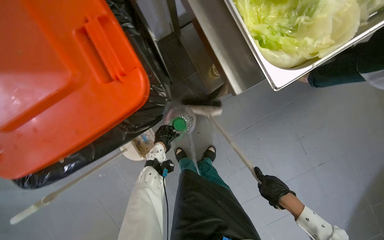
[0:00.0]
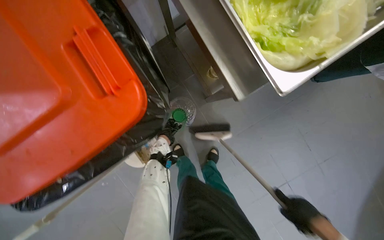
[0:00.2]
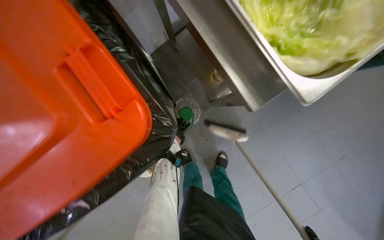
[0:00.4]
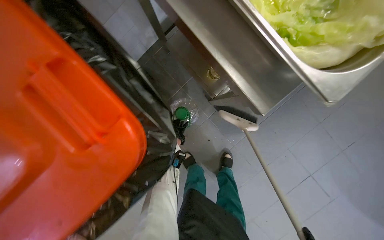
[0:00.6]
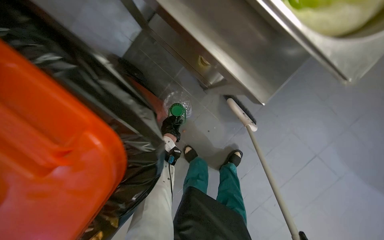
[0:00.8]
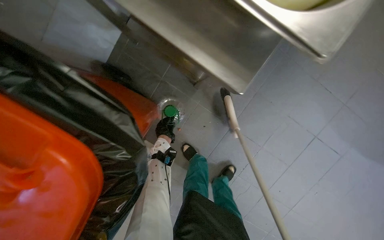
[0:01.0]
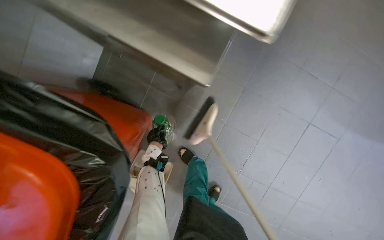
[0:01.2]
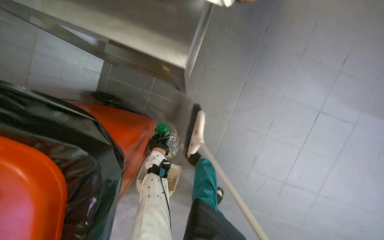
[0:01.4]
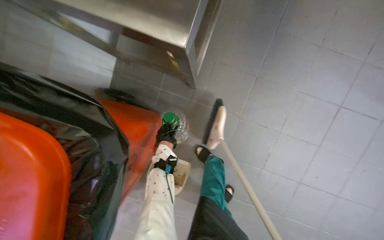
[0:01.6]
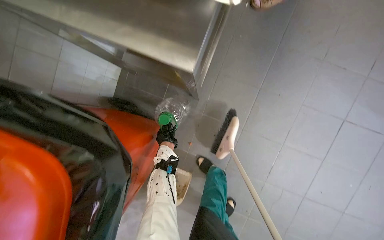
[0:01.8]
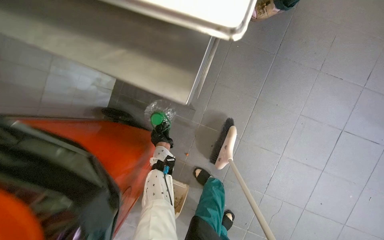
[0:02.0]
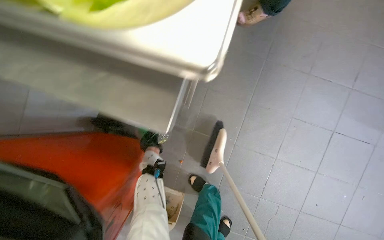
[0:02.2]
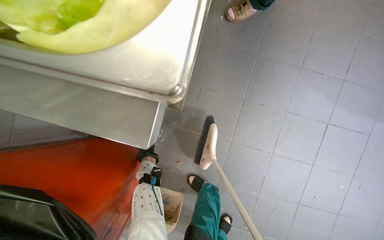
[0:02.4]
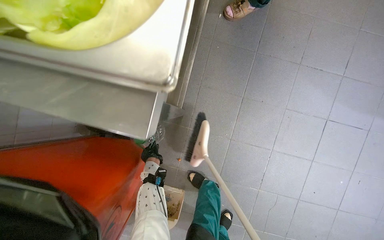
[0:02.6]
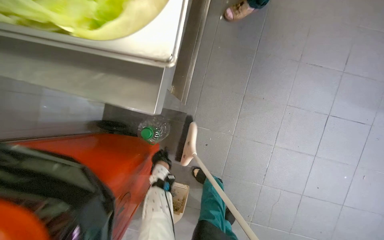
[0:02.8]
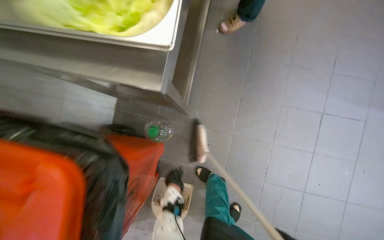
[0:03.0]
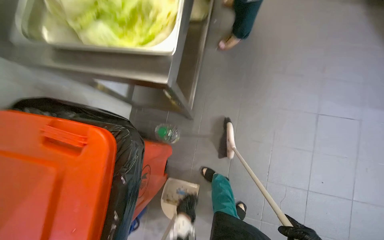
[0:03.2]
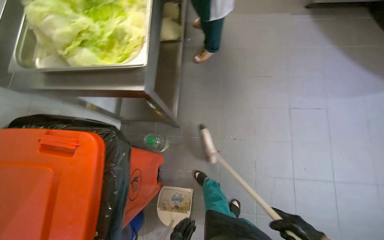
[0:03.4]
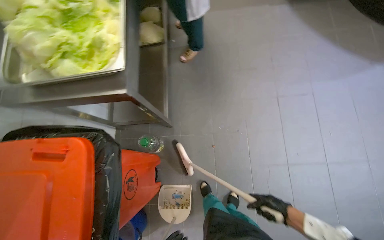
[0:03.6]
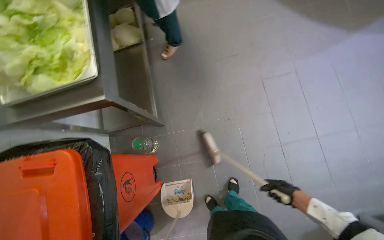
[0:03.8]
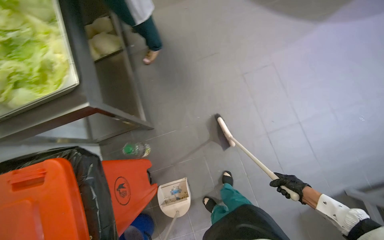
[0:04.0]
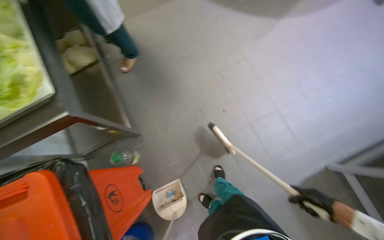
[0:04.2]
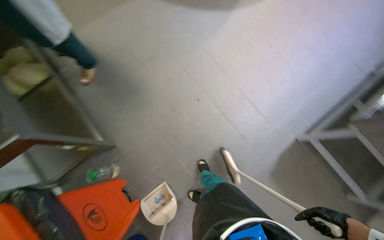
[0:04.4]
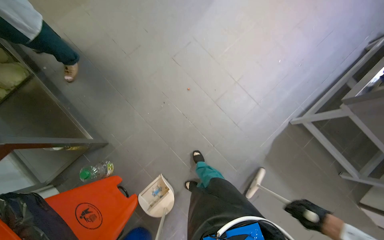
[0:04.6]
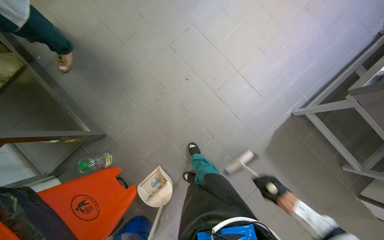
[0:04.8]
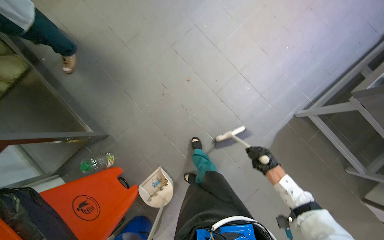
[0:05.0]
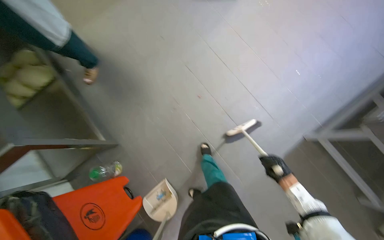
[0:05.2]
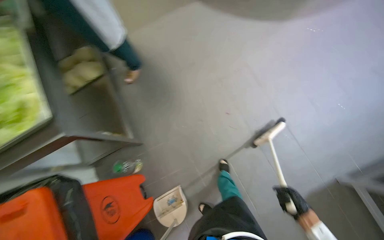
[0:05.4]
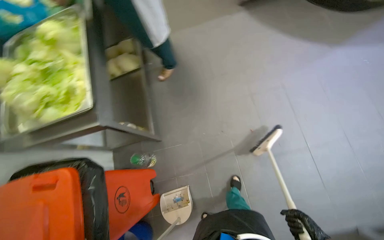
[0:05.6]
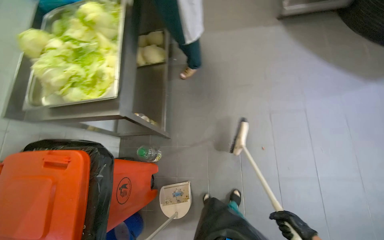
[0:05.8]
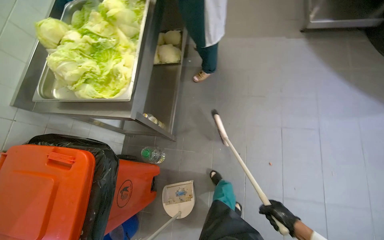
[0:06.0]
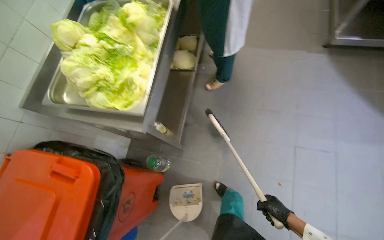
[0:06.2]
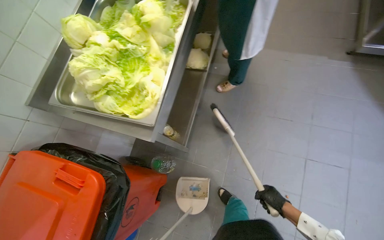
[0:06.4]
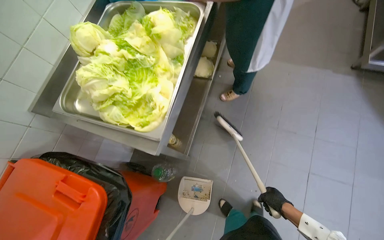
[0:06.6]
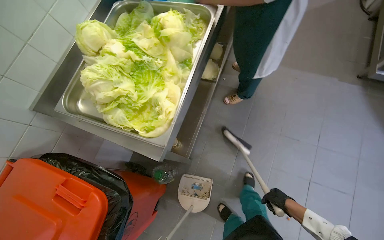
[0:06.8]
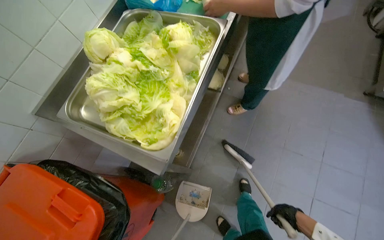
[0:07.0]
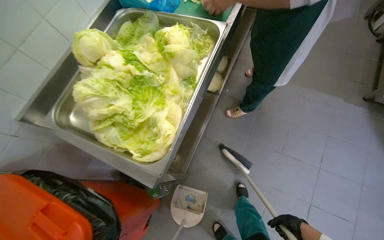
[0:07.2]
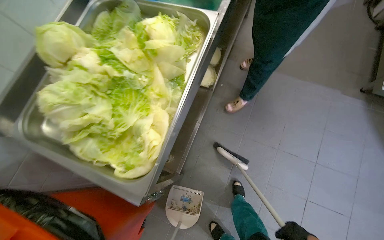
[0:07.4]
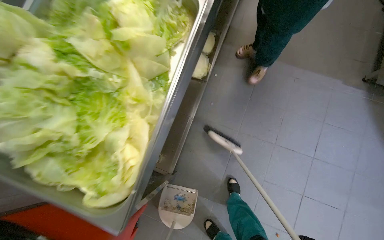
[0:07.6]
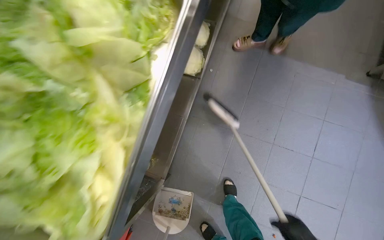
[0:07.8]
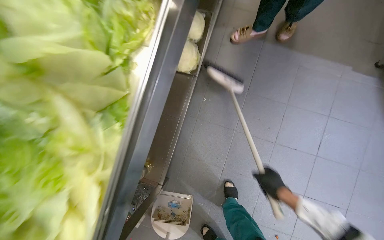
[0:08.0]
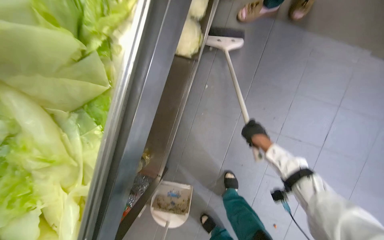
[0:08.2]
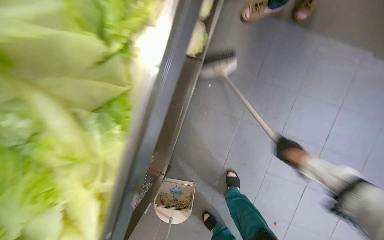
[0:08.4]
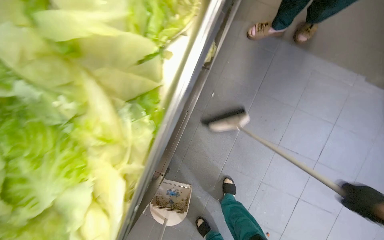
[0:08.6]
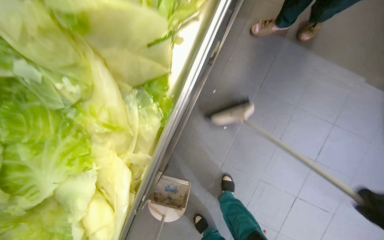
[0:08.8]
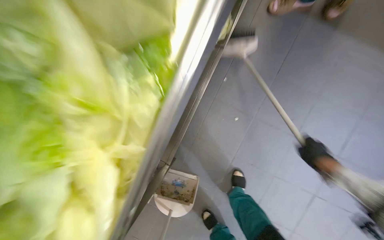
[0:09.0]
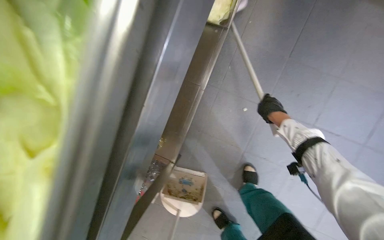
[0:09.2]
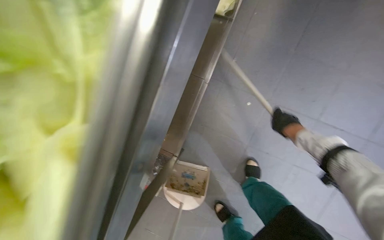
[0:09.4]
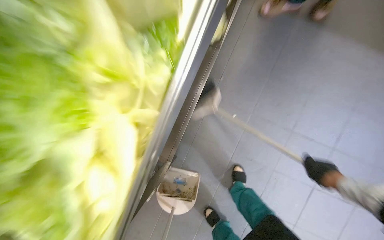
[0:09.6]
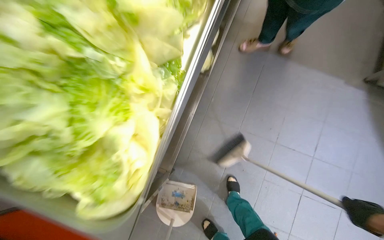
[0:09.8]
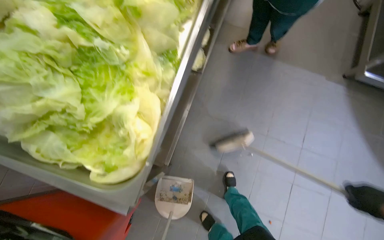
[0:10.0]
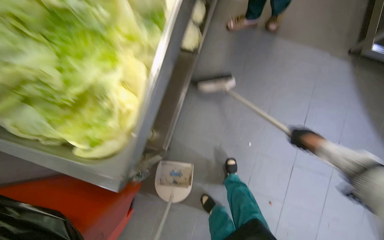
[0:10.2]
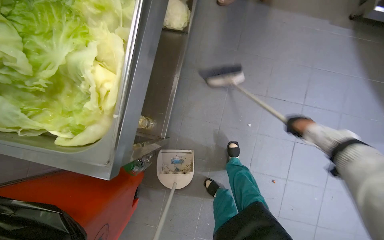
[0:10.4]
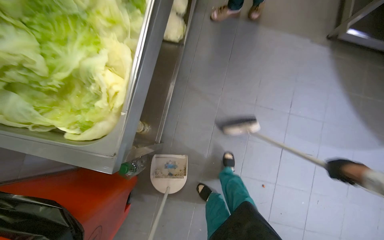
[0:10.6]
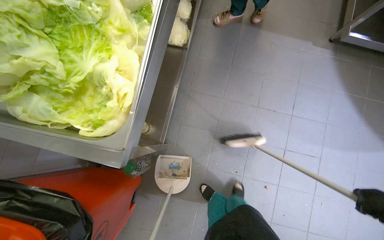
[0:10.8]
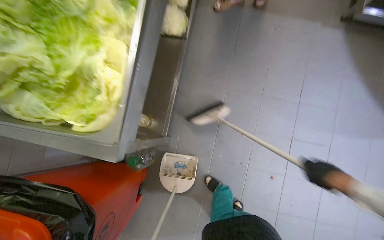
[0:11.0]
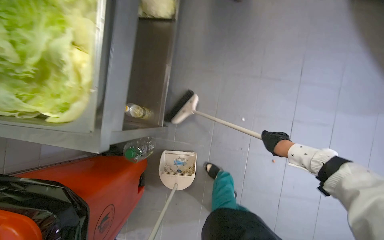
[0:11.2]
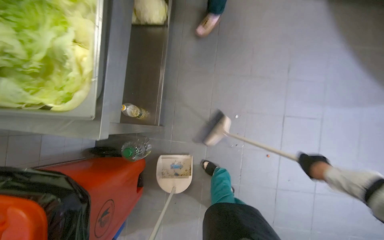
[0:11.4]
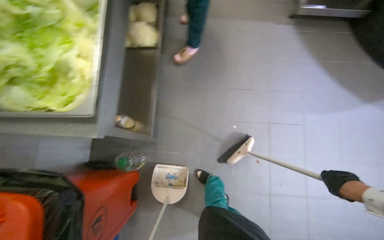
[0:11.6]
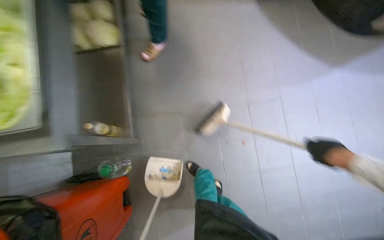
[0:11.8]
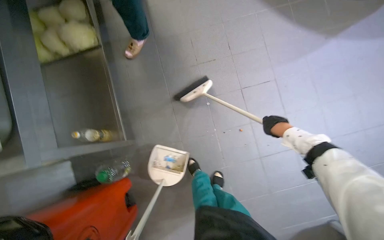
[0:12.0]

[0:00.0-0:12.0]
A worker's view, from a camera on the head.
Job: sweeping floor.
The whole recording: Sweeping kitchen floor. The worker sweeps the kitchen floor with a broom and dustpan, moving chairs to clean underneath them.
0.0 to 1.6 s: Everything in view rotates approximately 40 degrees counterclockwise.
3.0 to 4.4 s: The wearer moves roughly 60 cm. The wearer looks approximately 50 degrees further to the right. The wearer looks about 15 degrees further upward.
4.4 to 6.0 s: The head turns to the left by about 45 degrees.
6.0 to 7.6 s: The camera is carried approximately 60 cm.
7.6 to 9.0 s: The view tilts approximately 15 degrees downward.
10.4 to 12.0 s: The scene rotates counterclockwise by about 25 degrees.

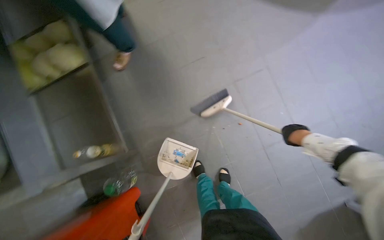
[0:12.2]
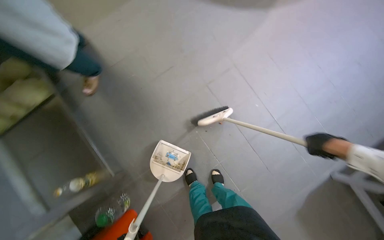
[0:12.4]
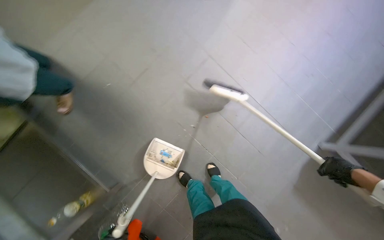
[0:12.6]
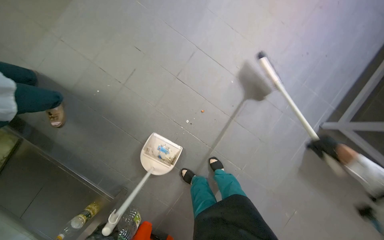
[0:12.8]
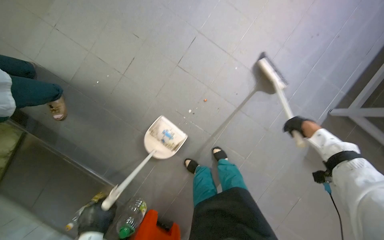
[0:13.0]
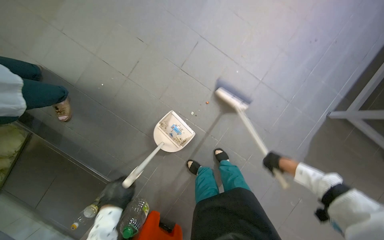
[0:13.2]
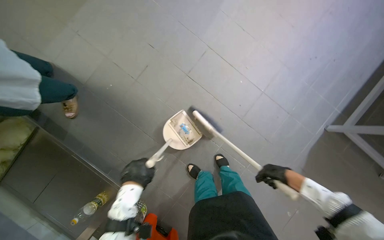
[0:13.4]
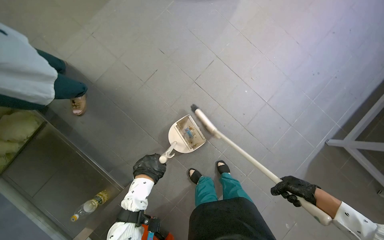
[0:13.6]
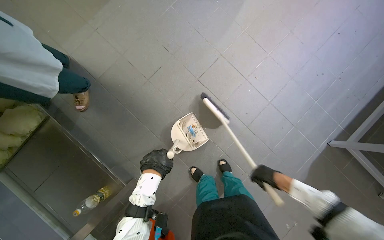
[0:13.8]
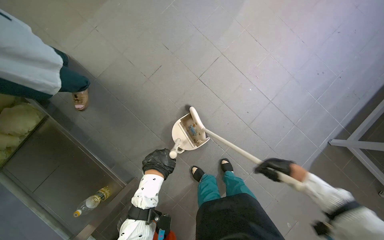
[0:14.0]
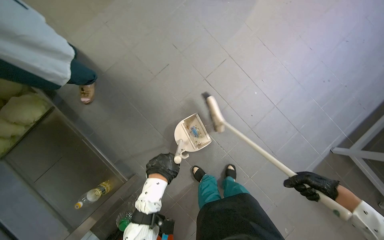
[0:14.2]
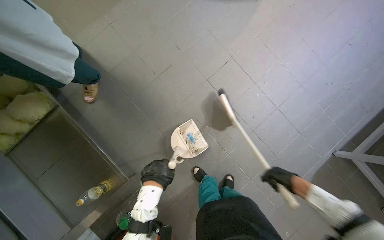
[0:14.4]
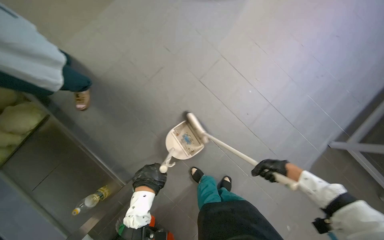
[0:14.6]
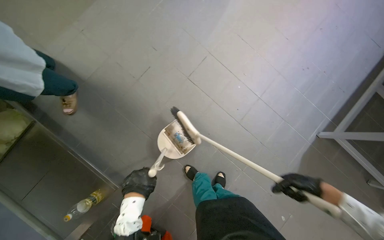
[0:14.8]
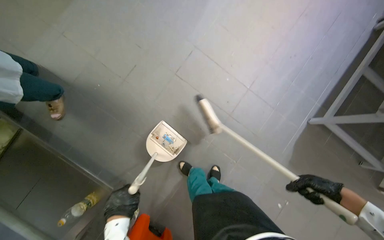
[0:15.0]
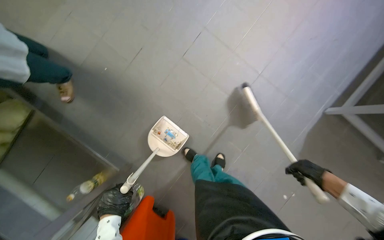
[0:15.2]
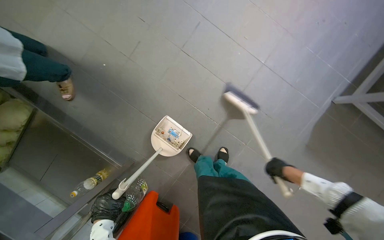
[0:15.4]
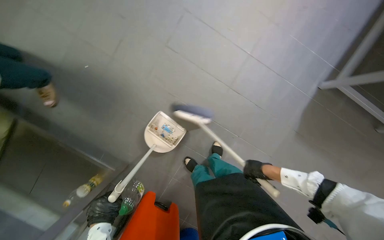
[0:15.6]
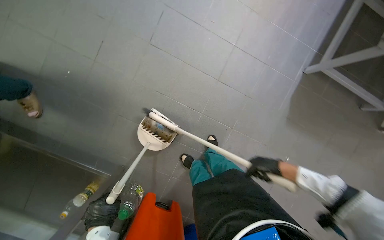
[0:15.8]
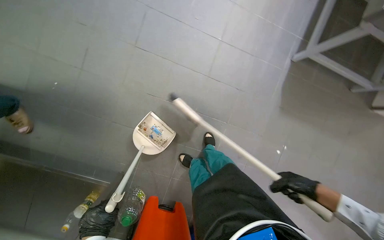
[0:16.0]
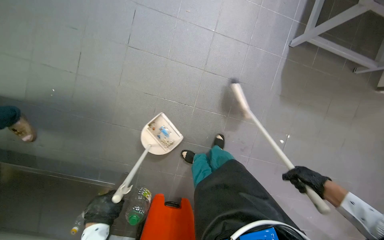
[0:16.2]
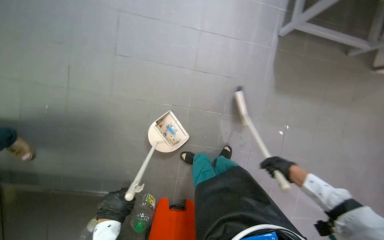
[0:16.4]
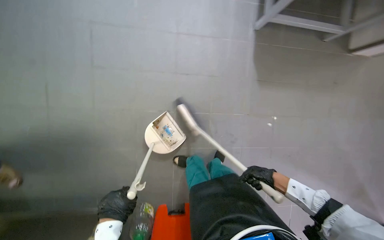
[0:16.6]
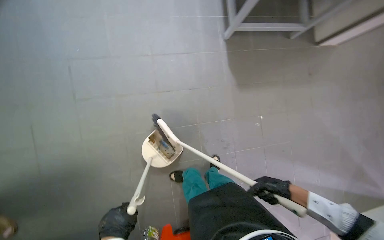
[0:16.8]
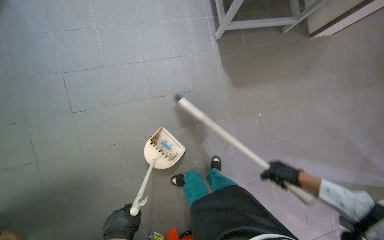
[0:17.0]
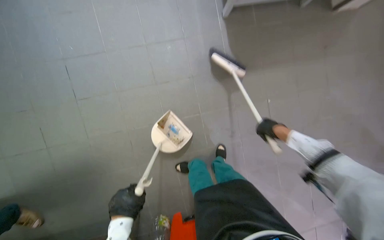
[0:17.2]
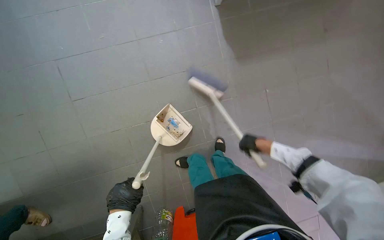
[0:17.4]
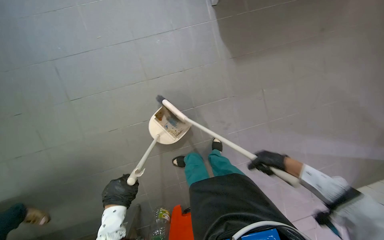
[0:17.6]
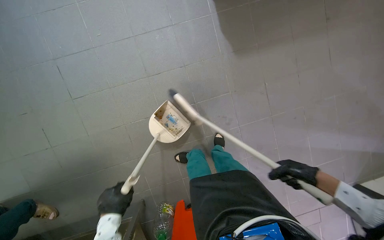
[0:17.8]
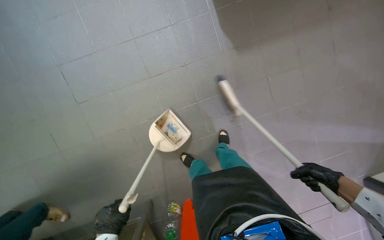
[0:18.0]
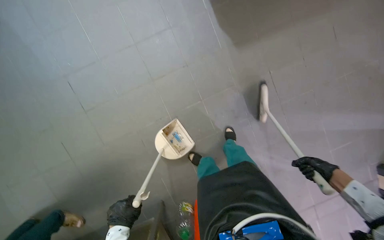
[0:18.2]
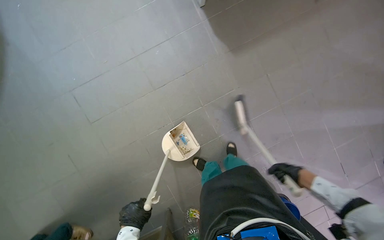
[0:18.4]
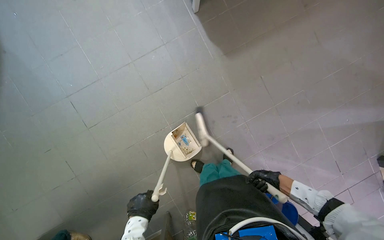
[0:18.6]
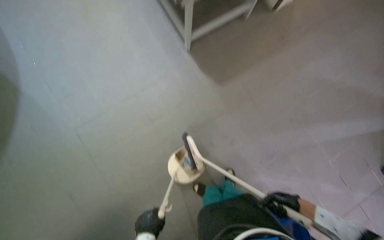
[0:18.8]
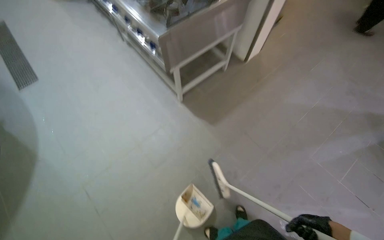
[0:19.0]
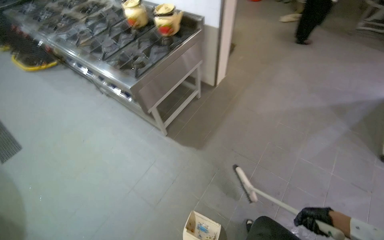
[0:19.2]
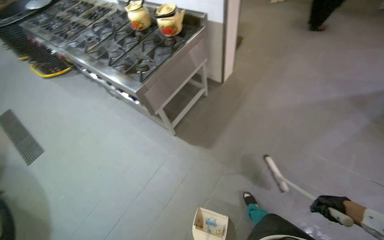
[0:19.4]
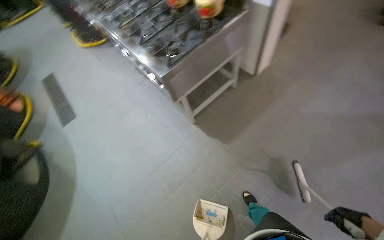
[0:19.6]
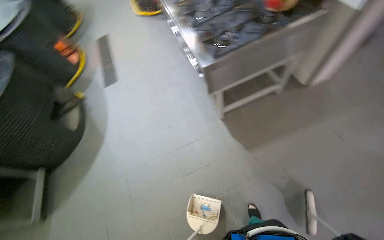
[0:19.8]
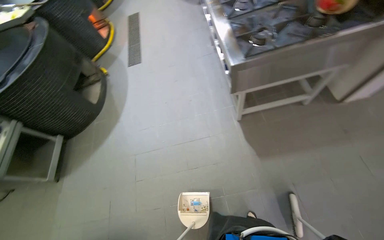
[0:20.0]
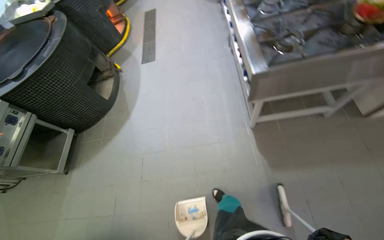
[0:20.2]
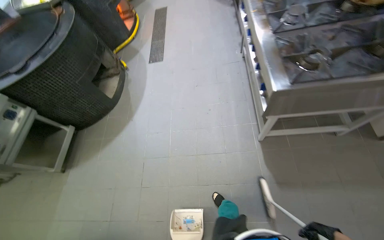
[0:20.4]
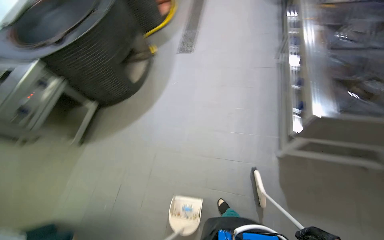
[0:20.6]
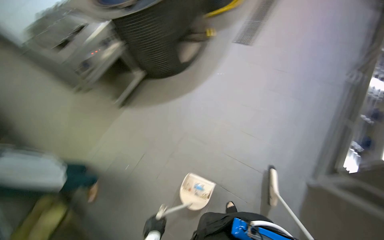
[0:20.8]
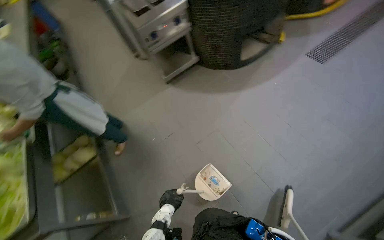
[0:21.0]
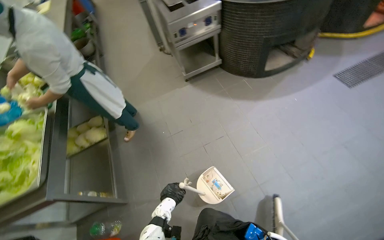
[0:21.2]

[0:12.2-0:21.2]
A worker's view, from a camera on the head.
Job: sweeping floor.
The whole recording: Sweeping kitchen floor. The worker sweeps the kitchen floor with a broom and dustpan, moving chairs to clean underneath them.
13.8 to 15.2 s: The left hand travels down the picture by approximately 10 cm; the right hand goes nearer and farther, about 10 cm each way, reversing 2 times.
15.2 to 16.6 s: The scene rotates counterclockwise by some 35 degrees. The right hand swings left and right, approximately 15 cm each way, with 2 reversals.
16.6 to 18.2 s: Everything in view rotates approximately 25 degrees counterclockwise. The right hand shifts some 25 cm to the right.
18.2 to 19.8 s: The view pans to the left by approximately 15 degrees. The view tilts approximately 25 degrees upward.
19.8 to 21.2 s: The wearer looks roughly 85 degrees further to the left. The view tips downward by approximately 15 degrees.
